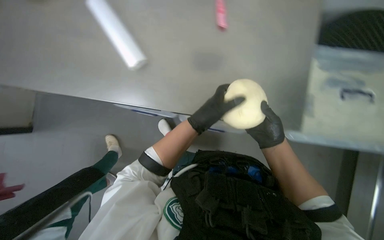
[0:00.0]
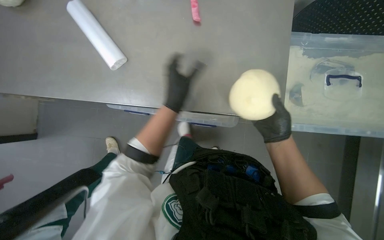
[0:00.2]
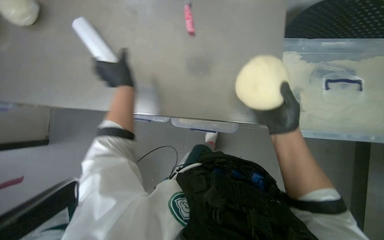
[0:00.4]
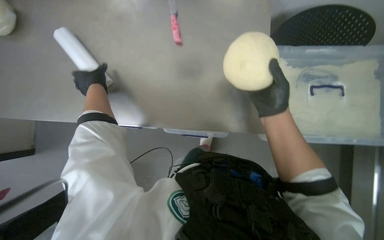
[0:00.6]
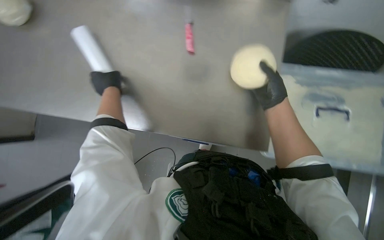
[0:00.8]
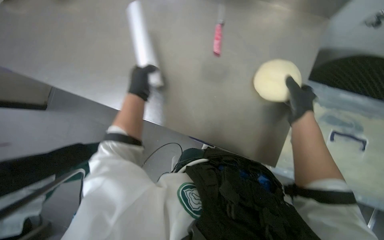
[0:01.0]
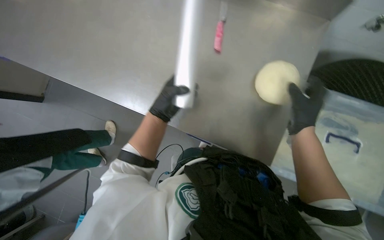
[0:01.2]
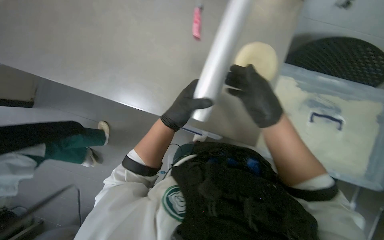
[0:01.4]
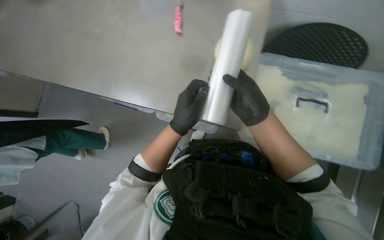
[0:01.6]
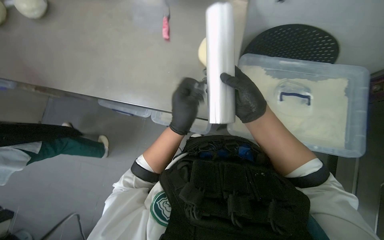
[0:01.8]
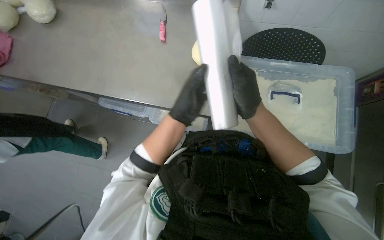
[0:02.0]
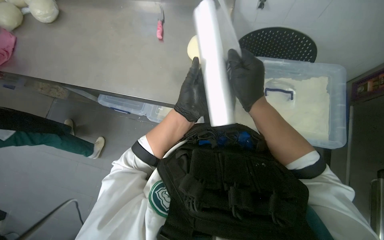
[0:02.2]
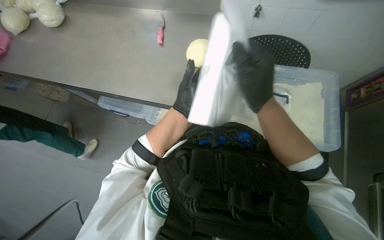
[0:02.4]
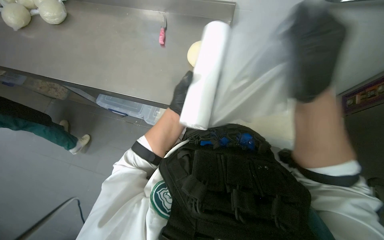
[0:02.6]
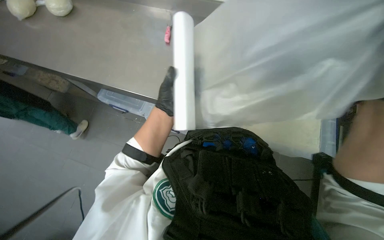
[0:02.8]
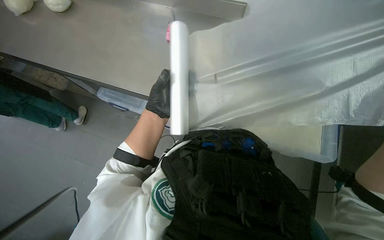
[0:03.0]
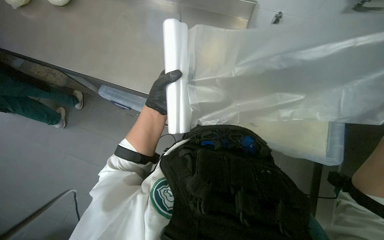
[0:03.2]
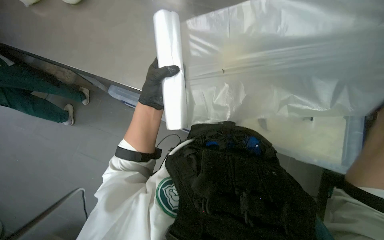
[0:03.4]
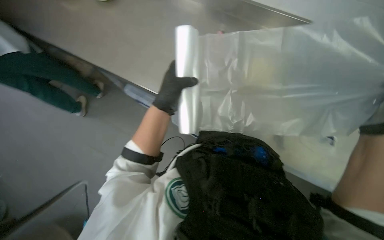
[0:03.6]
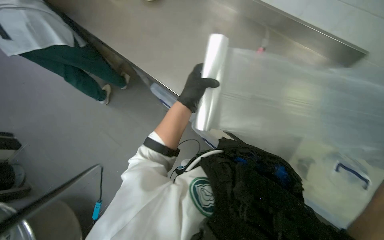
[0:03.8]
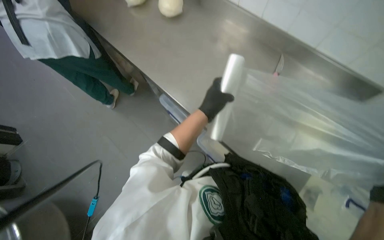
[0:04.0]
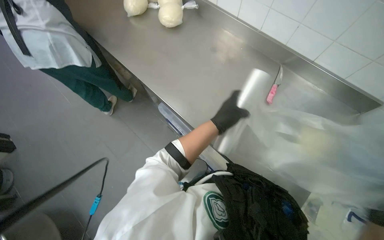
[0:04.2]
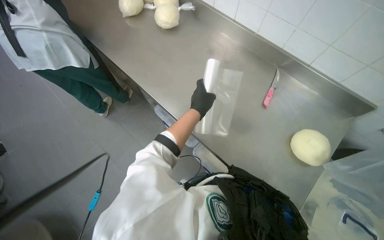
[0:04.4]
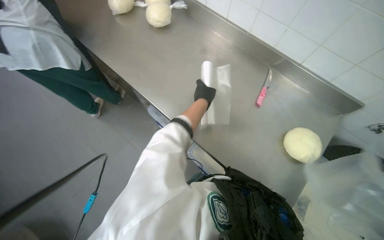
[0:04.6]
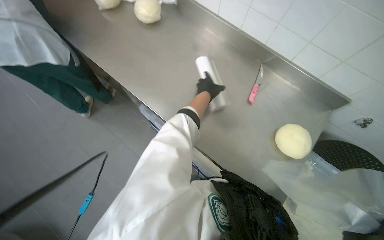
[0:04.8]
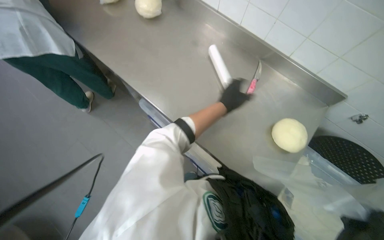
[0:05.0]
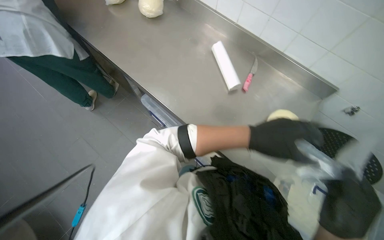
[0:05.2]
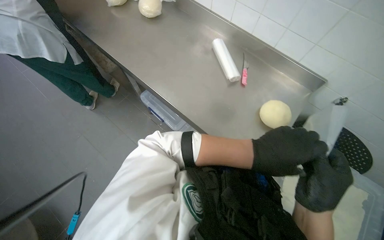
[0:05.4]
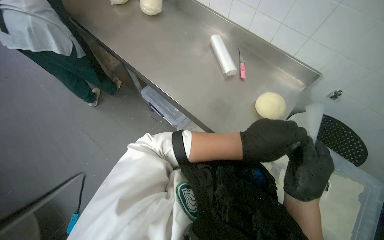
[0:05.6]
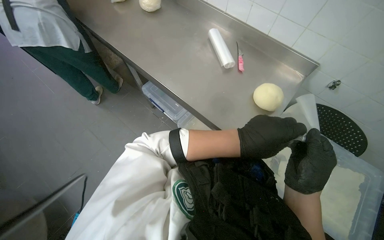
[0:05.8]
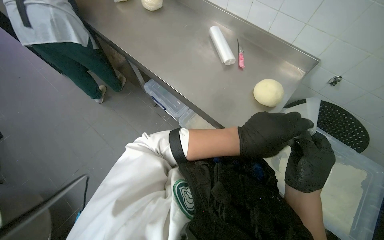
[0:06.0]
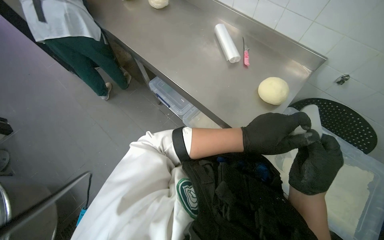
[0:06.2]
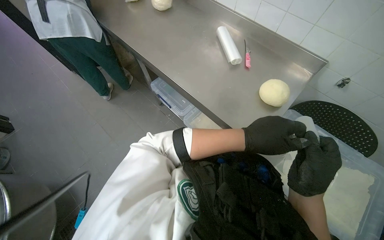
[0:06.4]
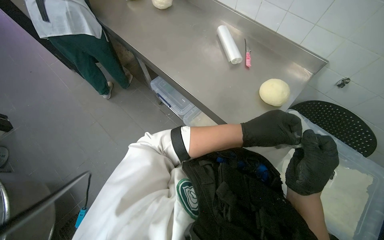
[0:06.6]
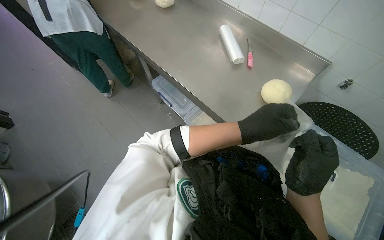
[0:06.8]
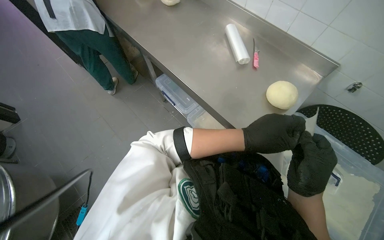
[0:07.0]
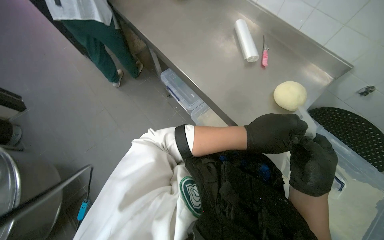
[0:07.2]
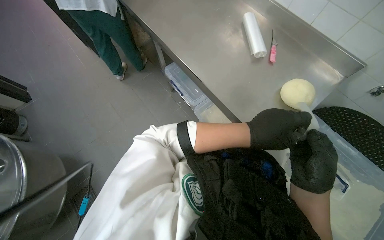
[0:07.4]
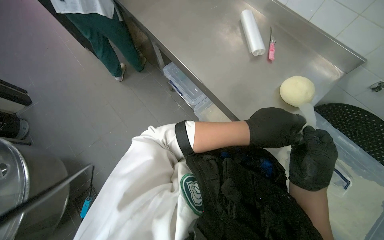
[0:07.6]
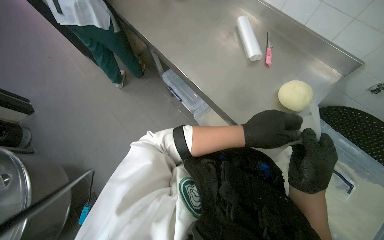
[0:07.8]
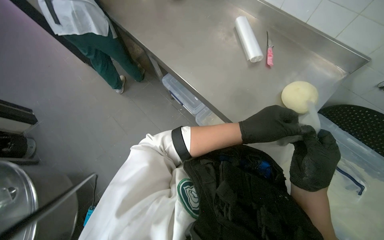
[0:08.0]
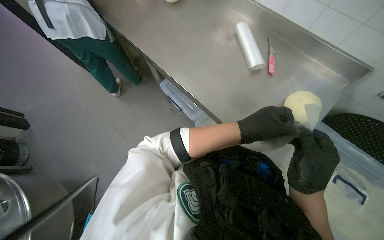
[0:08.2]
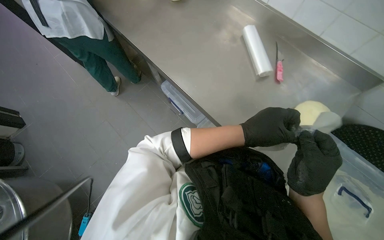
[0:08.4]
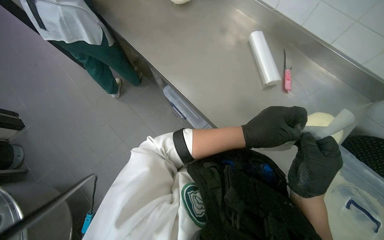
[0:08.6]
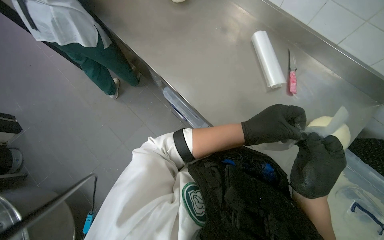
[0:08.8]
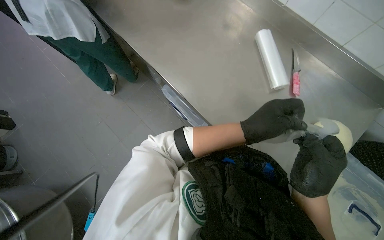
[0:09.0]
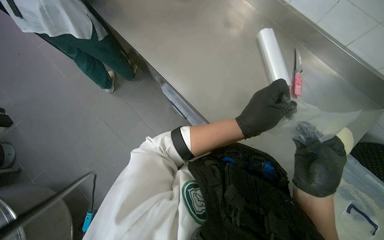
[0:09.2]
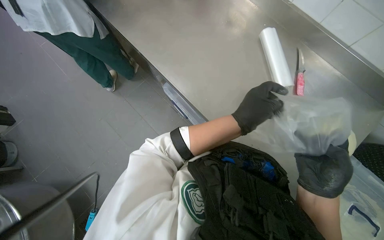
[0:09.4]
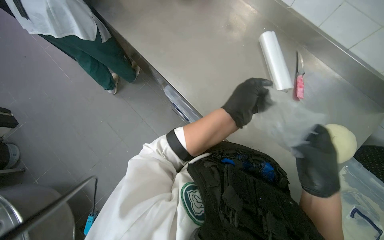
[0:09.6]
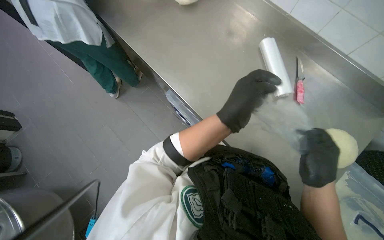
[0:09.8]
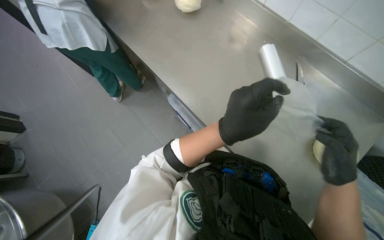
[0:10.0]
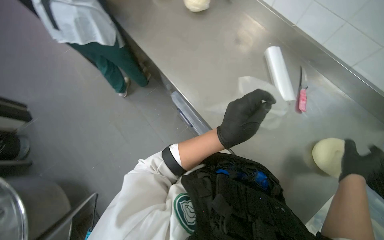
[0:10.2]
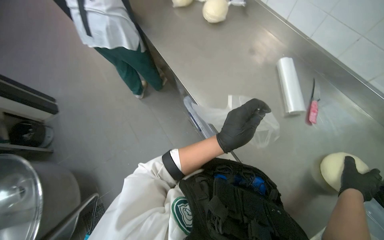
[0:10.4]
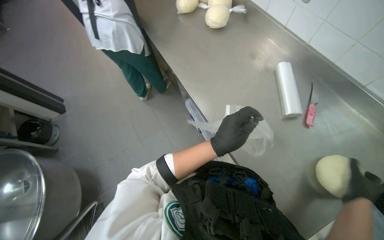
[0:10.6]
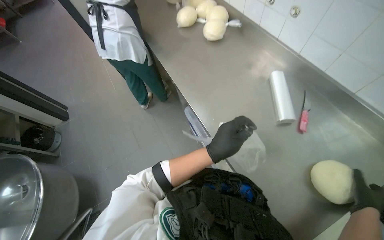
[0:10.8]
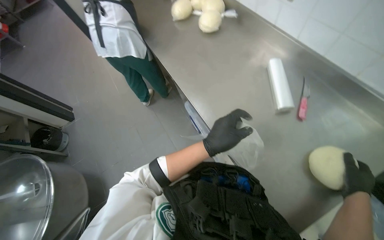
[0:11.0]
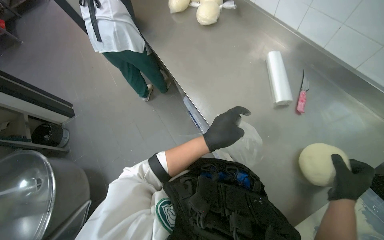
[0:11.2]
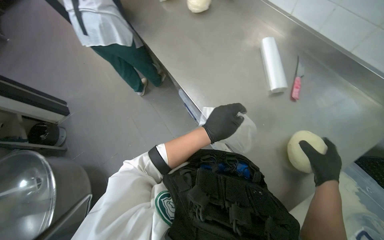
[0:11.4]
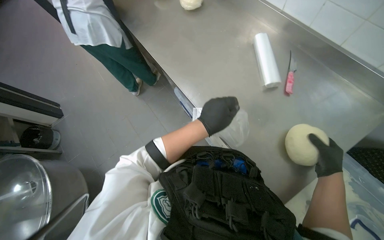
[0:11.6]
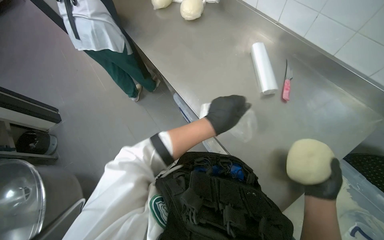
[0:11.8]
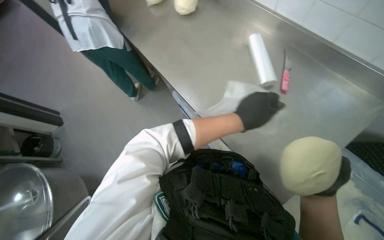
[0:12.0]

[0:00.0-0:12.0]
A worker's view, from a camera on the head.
Job: preparing food.
The whole recording: Wrapping dough in plastic. The worker tears off plastic wrap and wraps a ball of dough.
0:00.0 to 0:01.6: The right hand heads up the picture and nearer to the camera, covering about 15 cm; the left hand reaches approximately 35 cm to the left, then returns.
0:01.6 to 0:03.0: The left hand travels farther from the camera by about 10 cm.
0:03.0 to 0:04.4: The left hand travels nearer to the camera by roughly 15 cm.
0:04.4 to 0:06.0: The left hand is displaced down the picture, nearer to the camera and to the right by approximately 40 cm.
0:06.0 to 0:09.0: The hands make small movements and keep their place.
0:09.0 to 0:10.4: The right hand moves to the right and farther from the camera, approximately 20 cm.
0:10.4 to 0:12.0: The left hand heads to the right, covering about 15 cm.

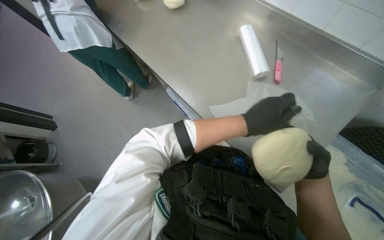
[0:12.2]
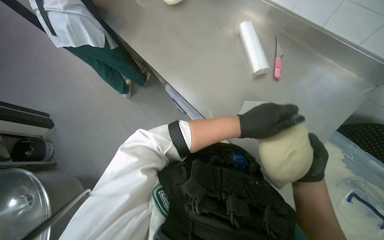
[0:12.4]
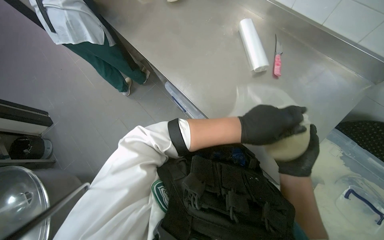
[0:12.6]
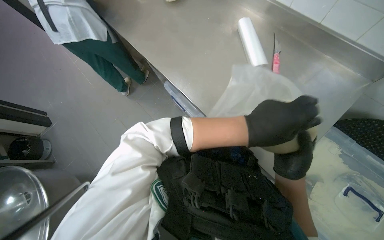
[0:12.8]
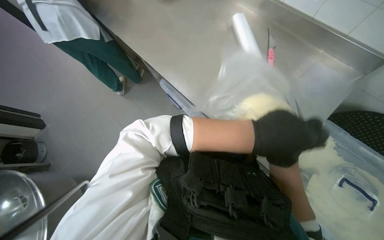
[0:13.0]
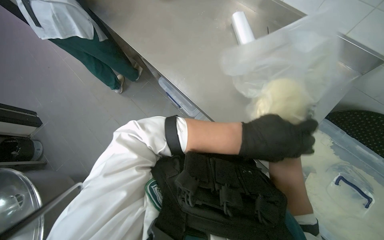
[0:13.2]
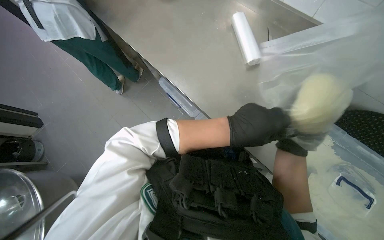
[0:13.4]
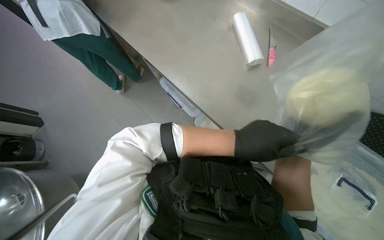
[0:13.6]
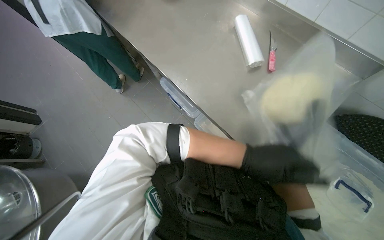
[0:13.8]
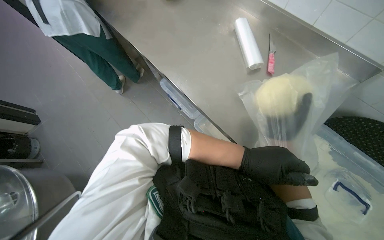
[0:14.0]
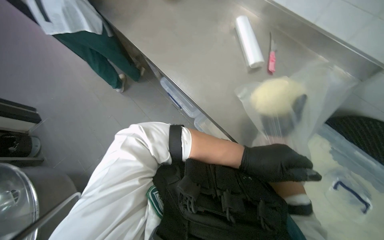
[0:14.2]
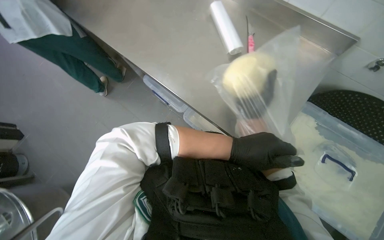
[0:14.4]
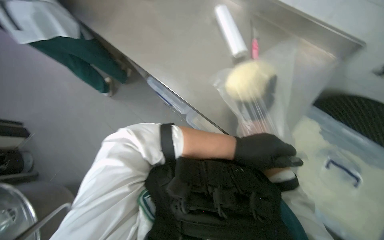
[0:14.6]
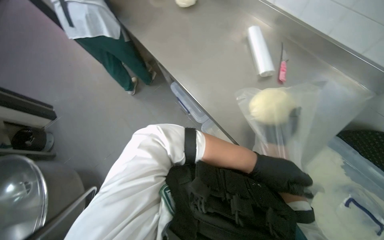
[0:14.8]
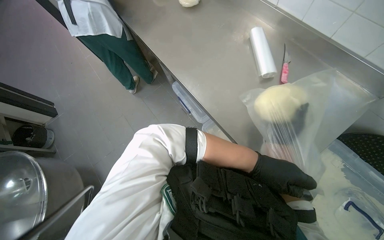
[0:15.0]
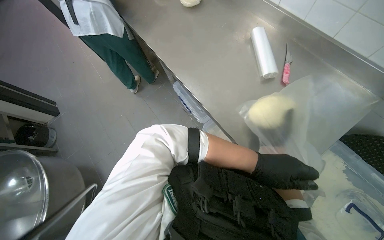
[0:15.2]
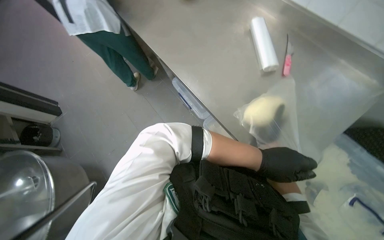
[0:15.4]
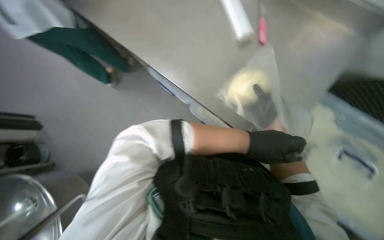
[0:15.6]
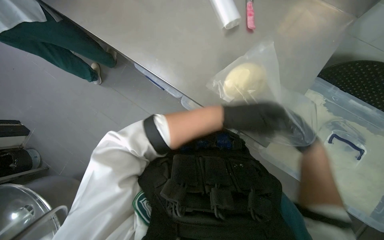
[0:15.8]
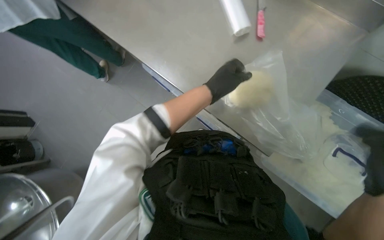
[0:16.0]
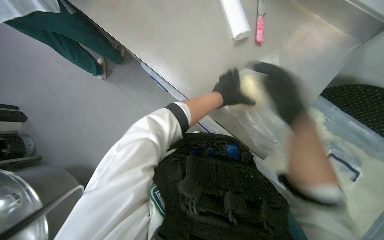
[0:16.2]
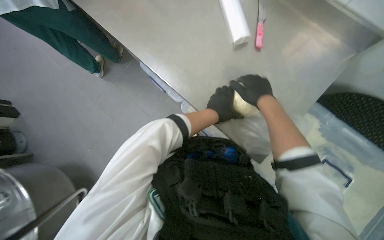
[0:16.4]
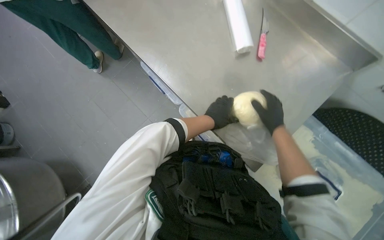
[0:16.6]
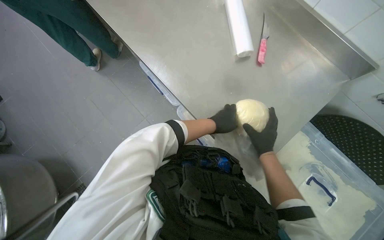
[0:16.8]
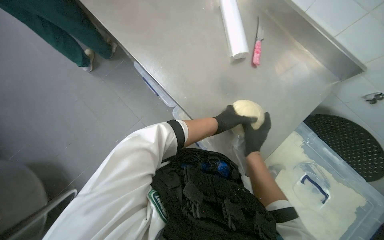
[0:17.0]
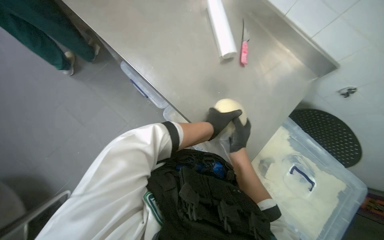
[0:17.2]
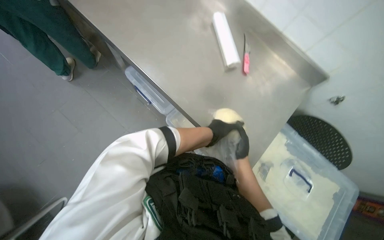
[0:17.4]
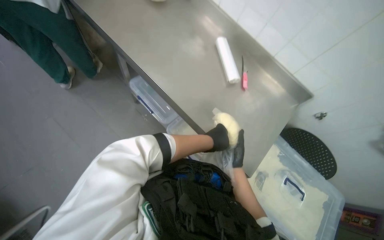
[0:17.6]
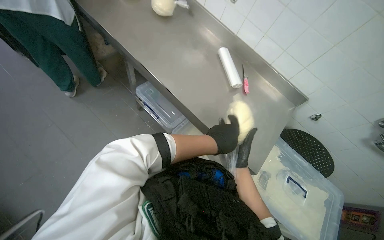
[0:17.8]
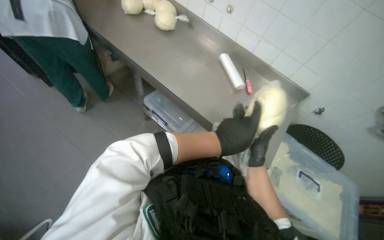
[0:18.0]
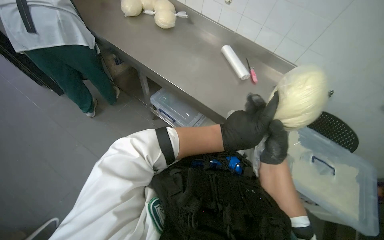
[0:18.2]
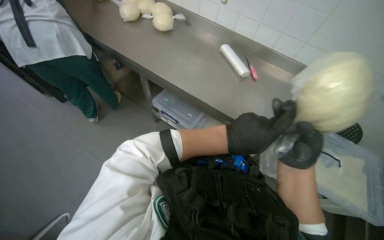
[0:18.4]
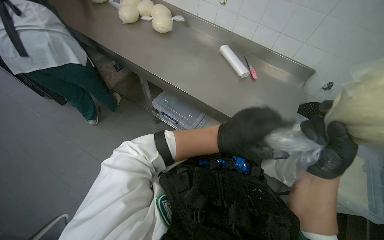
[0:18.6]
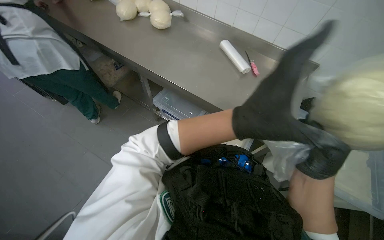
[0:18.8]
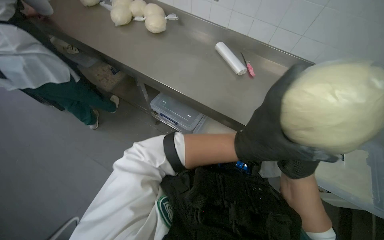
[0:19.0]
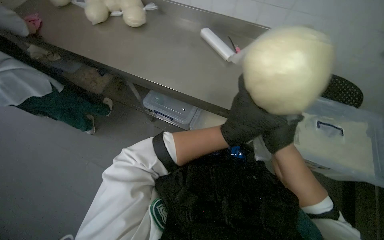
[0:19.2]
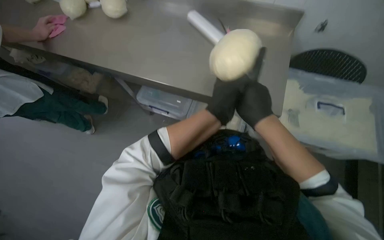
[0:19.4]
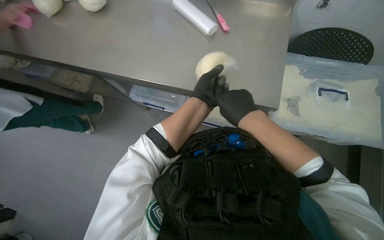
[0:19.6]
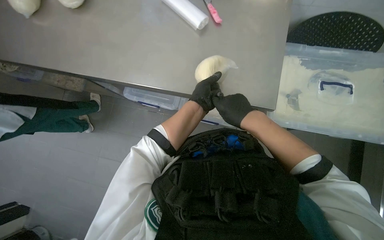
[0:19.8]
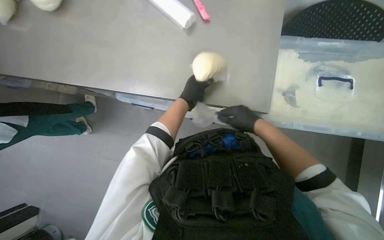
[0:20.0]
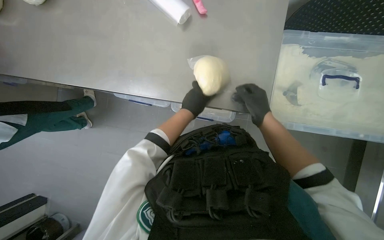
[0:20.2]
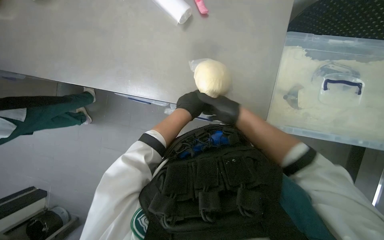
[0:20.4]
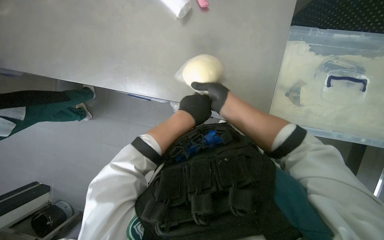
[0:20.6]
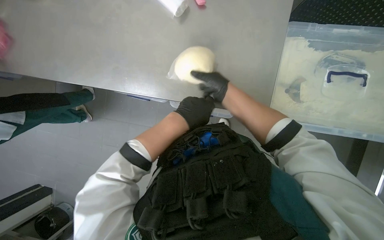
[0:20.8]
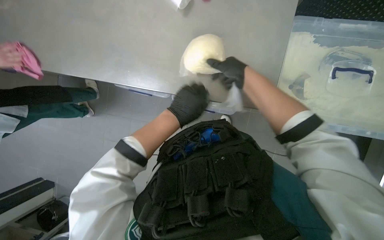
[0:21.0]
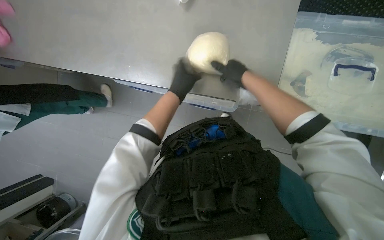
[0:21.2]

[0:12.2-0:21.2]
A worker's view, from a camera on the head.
Job: preparing food.
The whole recording: Wrapping dough in plastic. The worker tears off plastic wrap and wraps a ball of dough.
0:15.2 to 0:16.6: The left hand goes approximately 10 cm farther from the camera and to the left.
0:16.6 to 0:18.2: The camera travels roughly 40 cm. The view tips upward by some 20 degrees.
0:18.2 to 0:19.8: The camera pitches downward, by some 15 degrees. Everything in view rotates some 25 degrees counterclockwise.
0:19.8 to 0:21.2: The right hand shifts some 10 cm up the picture.
